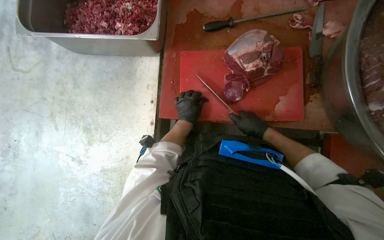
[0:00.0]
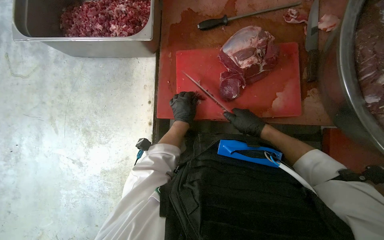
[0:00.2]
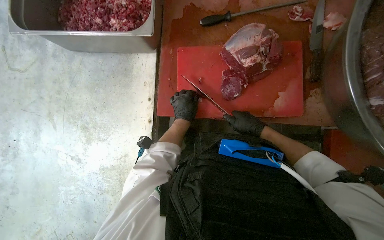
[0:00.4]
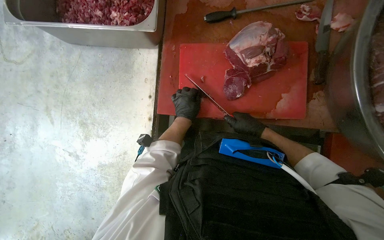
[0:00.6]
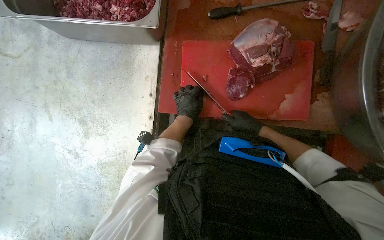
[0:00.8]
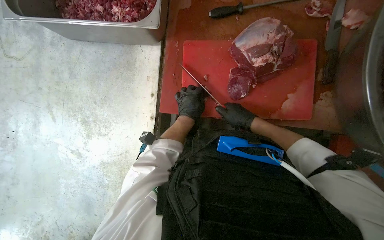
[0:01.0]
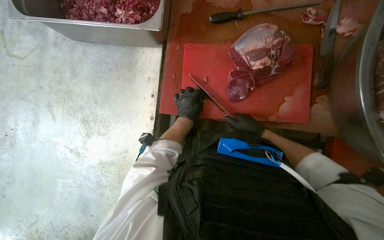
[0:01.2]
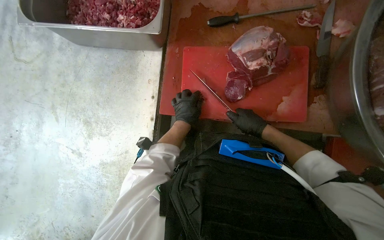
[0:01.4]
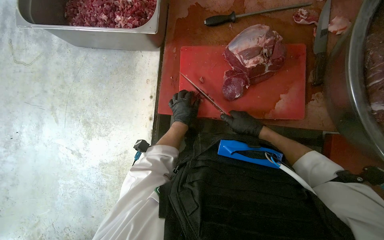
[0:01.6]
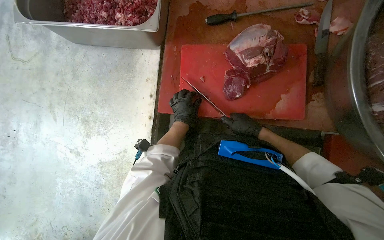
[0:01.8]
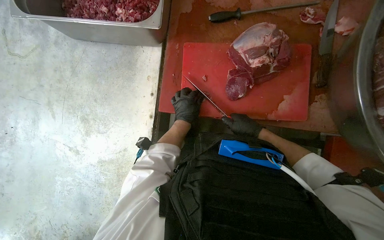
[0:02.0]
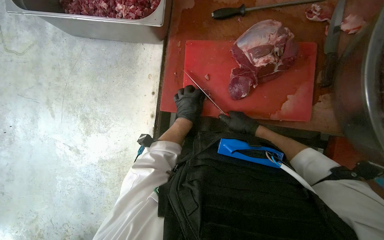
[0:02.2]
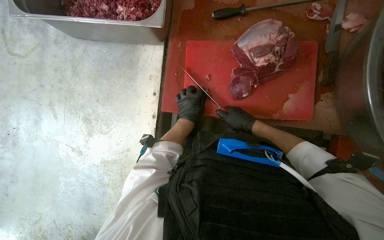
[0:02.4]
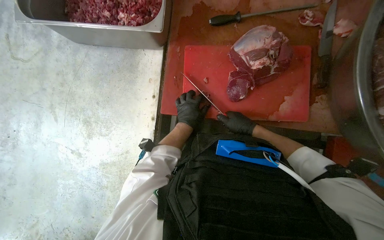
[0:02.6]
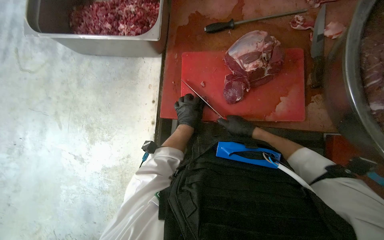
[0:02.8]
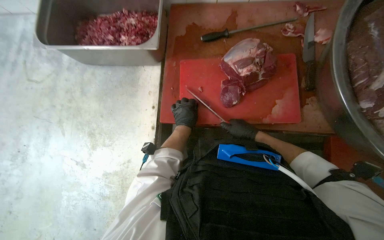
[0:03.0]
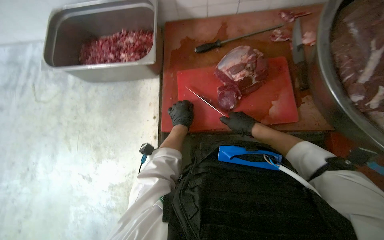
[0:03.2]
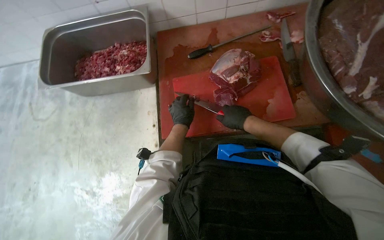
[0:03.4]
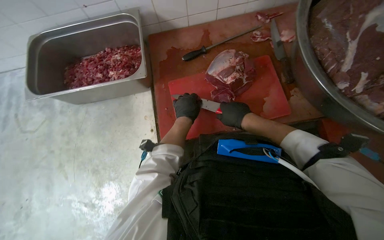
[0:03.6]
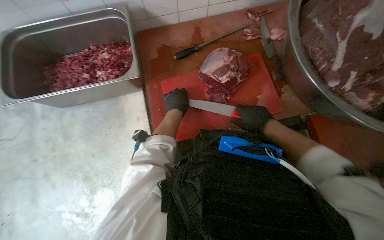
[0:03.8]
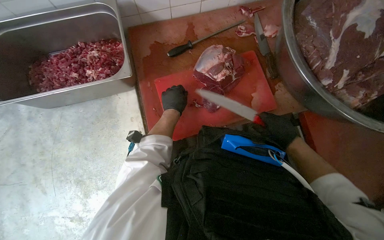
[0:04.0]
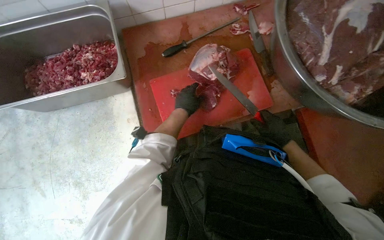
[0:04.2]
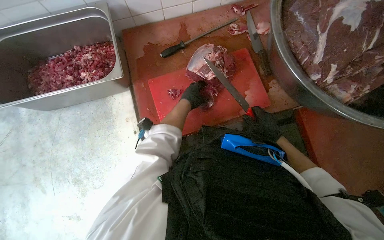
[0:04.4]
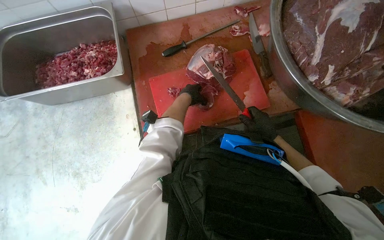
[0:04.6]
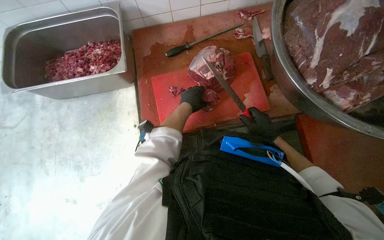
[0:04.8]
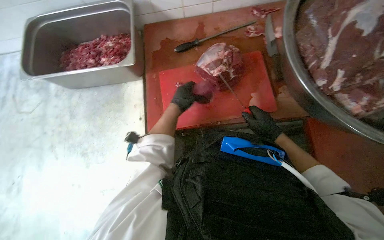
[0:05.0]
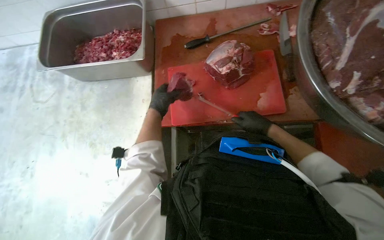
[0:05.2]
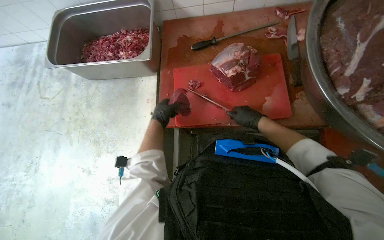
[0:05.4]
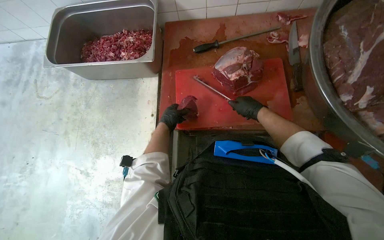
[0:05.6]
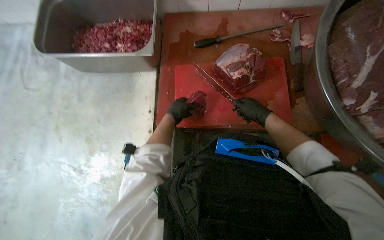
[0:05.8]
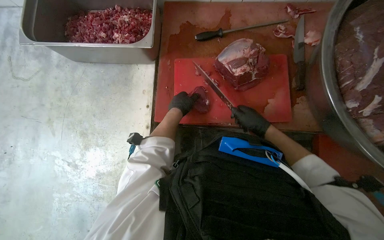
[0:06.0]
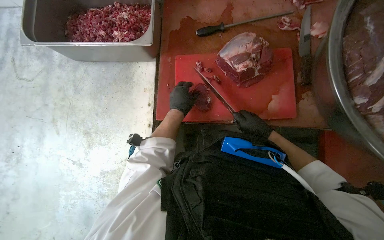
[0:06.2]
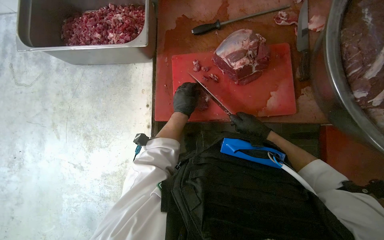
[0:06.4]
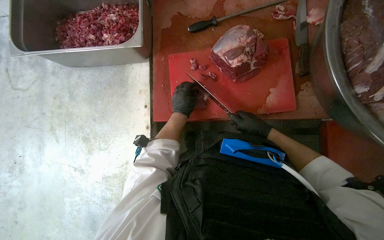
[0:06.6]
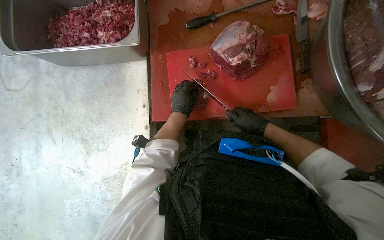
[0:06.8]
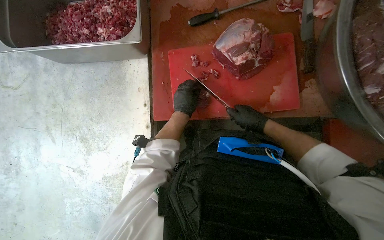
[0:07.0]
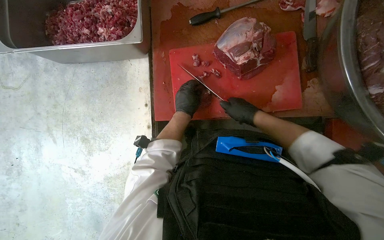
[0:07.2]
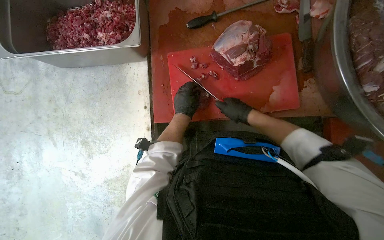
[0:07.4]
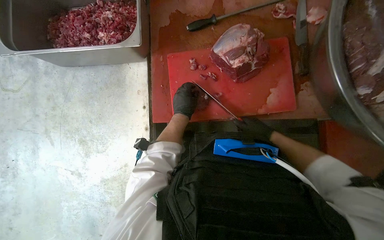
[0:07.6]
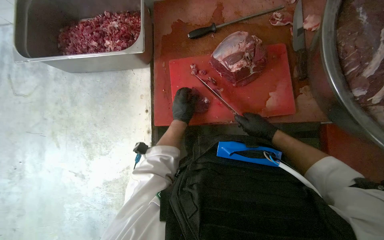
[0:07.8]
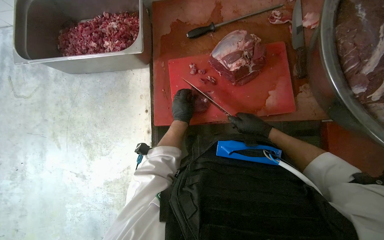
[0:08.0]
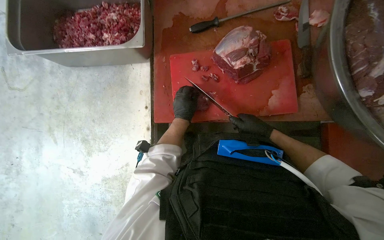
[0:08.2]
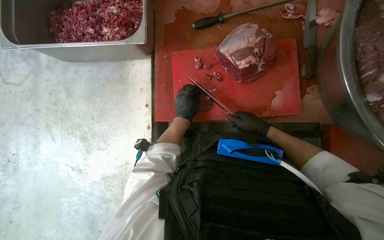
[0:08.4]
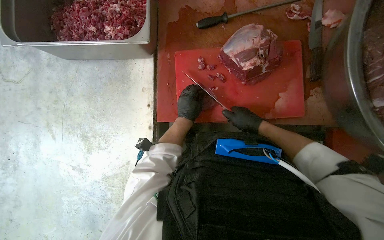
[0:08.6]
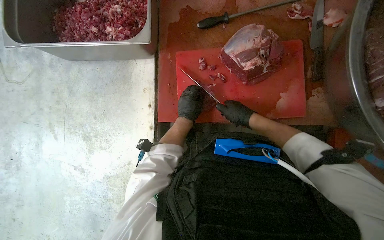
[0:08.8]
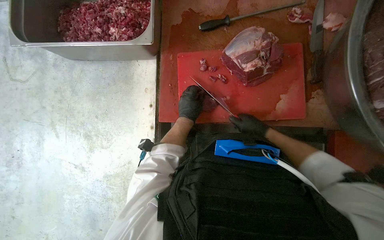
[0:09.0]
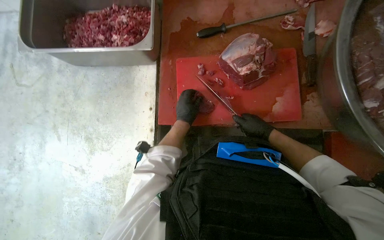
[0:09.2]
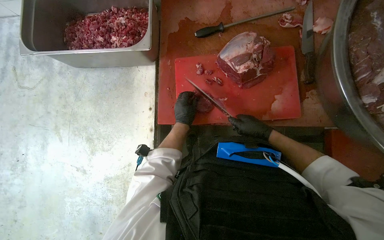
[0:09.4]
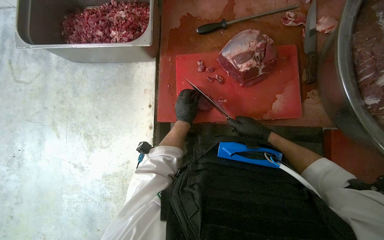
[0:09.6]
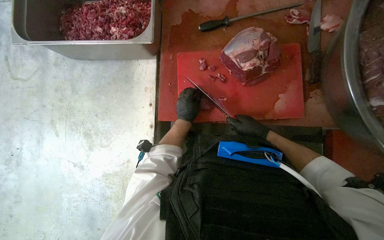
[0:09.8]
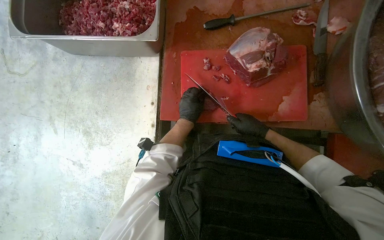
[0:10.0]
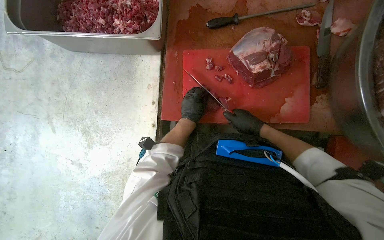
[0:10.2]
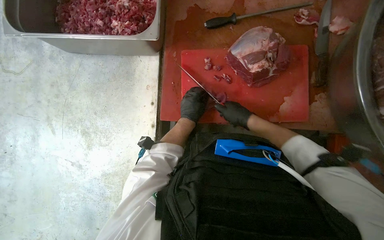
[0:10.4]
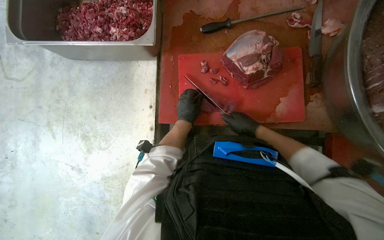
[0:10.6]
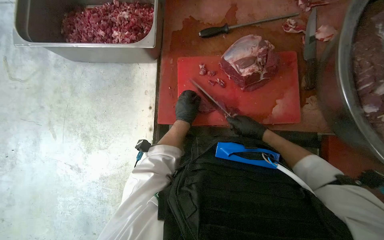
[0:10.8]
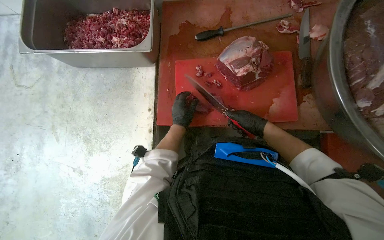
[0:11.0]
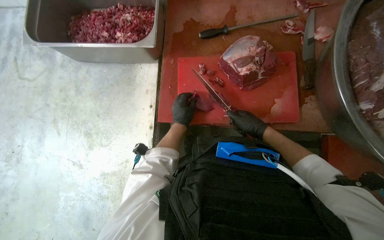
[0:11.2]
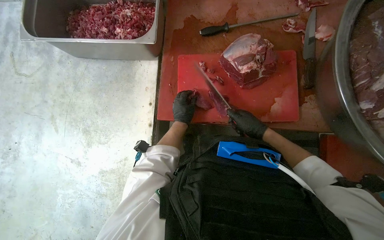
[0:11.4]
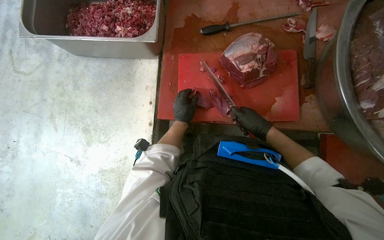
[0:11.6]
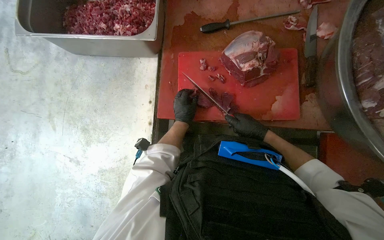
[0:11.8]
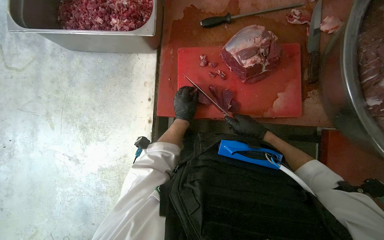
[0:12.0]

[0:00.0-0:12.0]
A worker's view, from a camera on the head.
Job: preparing food.
The whole recording: Cutting meat on board. The worker cuts pieces of meat on a red cutting board with a knife.
0:00.0 to 0:03.0: The hands make small movements and keep their place.
0:03.0 to 0:04.4: The right hand shifts roughly 10 cm nearer to the camera. The left hand travels up the picture by some 15 cm.
0:06.0 to 0:07.6: The right hand shifts roughly 10 cm farther from the camera.
0:09.0 to 0:10.4: The hands work in one place, with small movements.

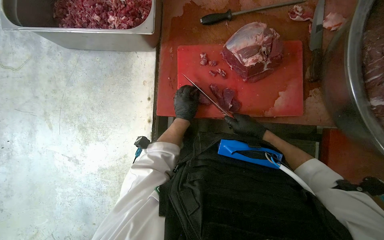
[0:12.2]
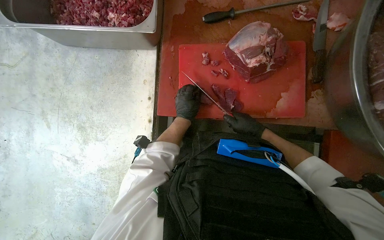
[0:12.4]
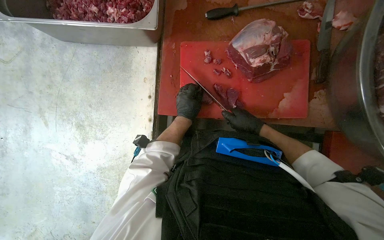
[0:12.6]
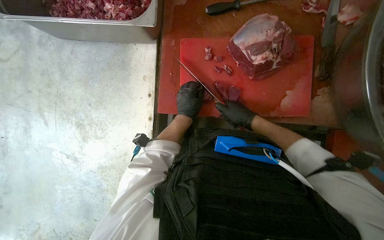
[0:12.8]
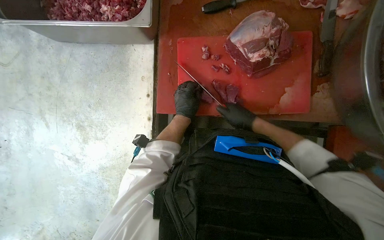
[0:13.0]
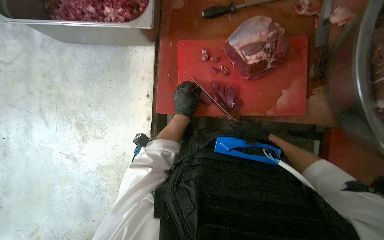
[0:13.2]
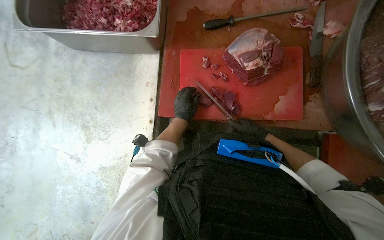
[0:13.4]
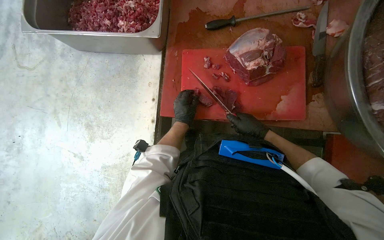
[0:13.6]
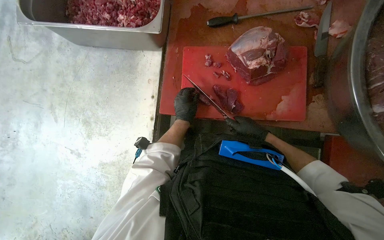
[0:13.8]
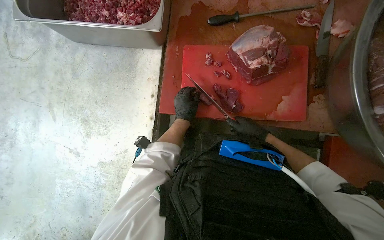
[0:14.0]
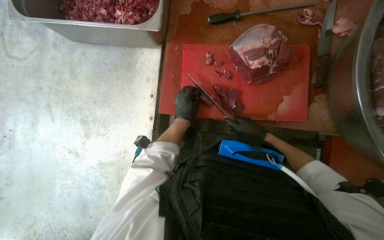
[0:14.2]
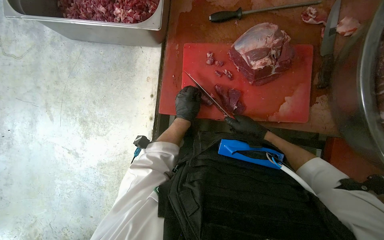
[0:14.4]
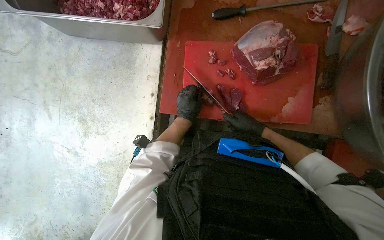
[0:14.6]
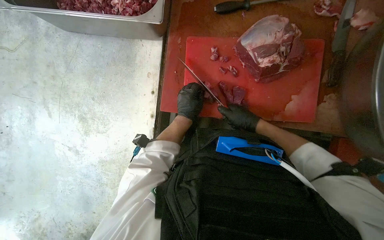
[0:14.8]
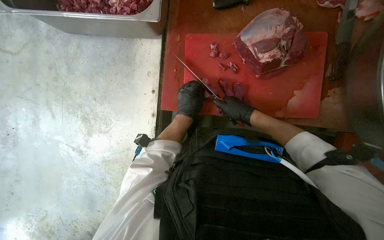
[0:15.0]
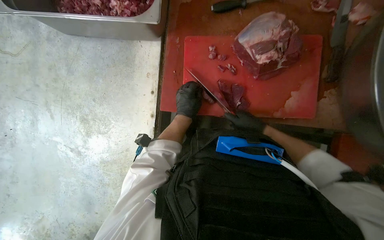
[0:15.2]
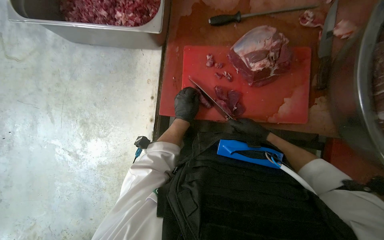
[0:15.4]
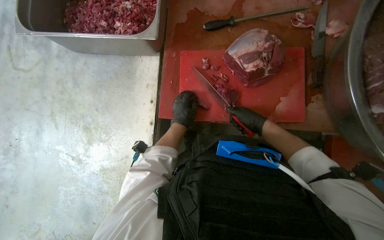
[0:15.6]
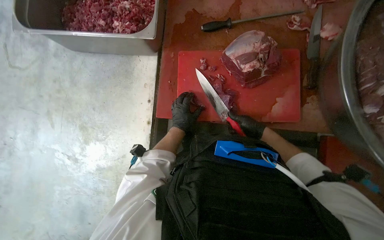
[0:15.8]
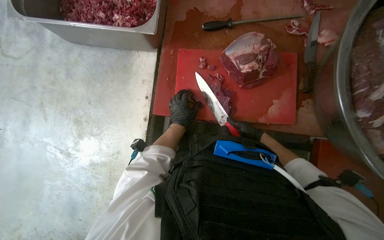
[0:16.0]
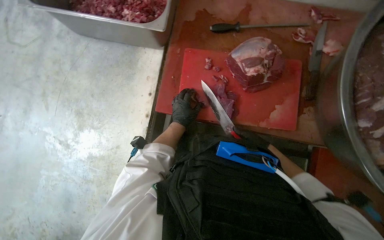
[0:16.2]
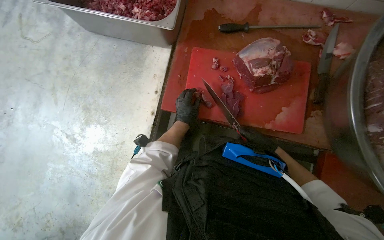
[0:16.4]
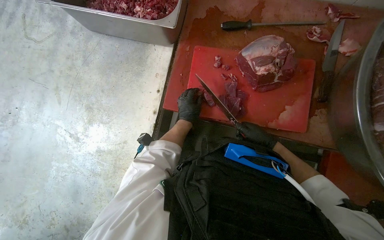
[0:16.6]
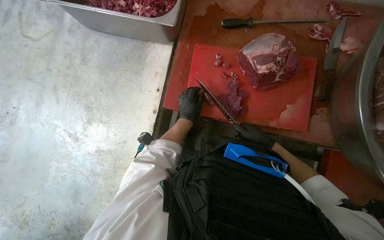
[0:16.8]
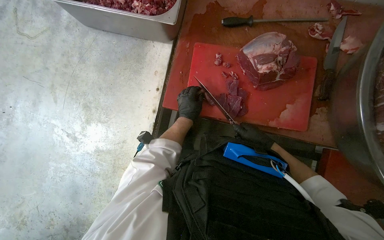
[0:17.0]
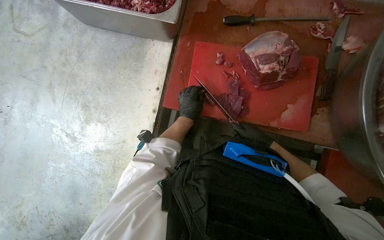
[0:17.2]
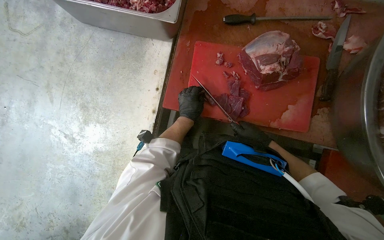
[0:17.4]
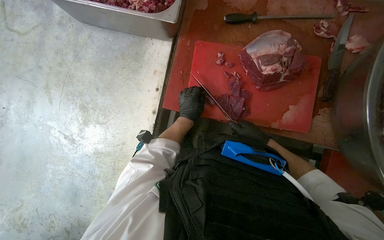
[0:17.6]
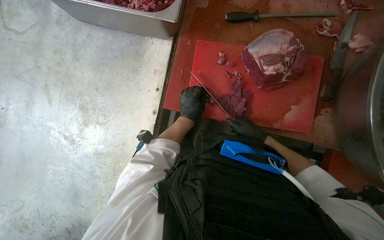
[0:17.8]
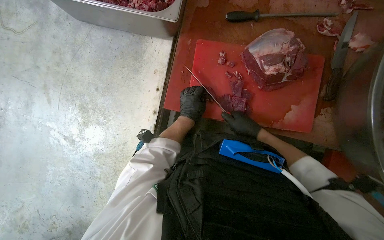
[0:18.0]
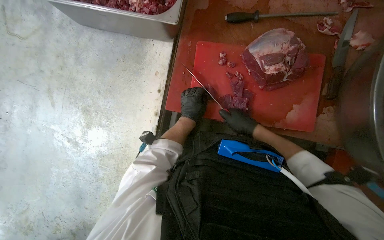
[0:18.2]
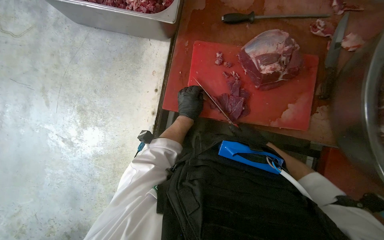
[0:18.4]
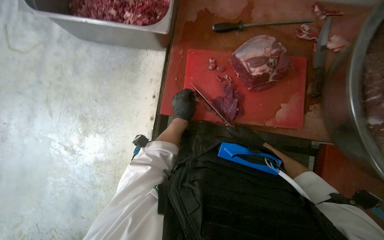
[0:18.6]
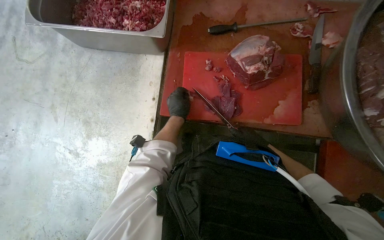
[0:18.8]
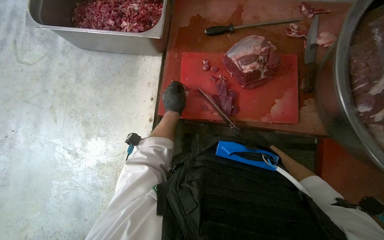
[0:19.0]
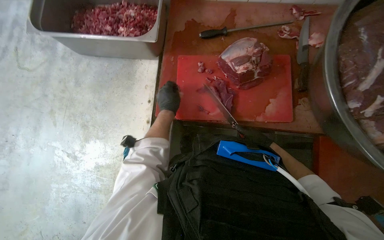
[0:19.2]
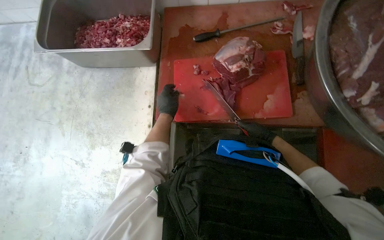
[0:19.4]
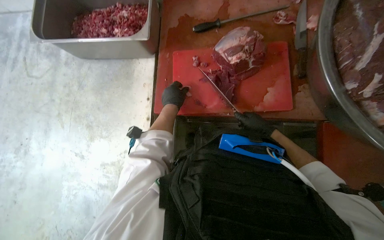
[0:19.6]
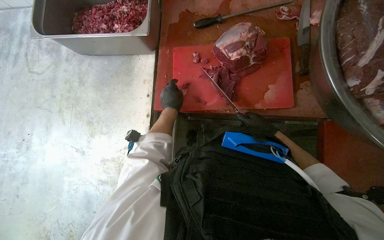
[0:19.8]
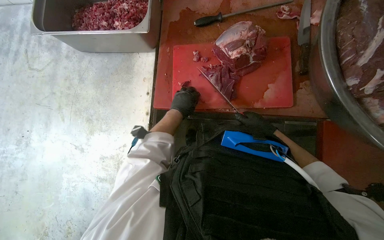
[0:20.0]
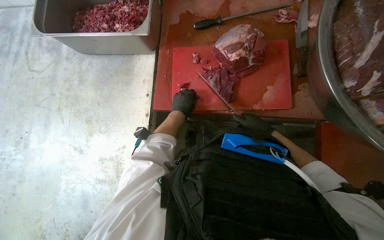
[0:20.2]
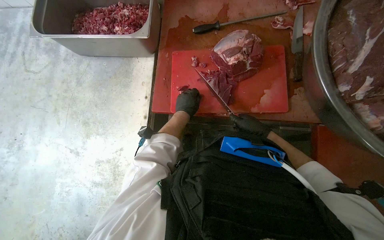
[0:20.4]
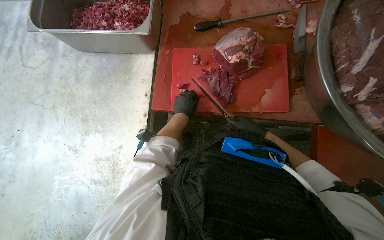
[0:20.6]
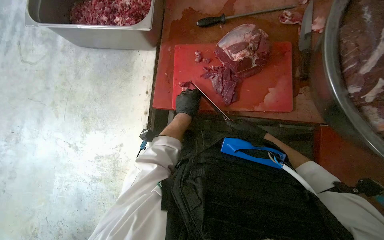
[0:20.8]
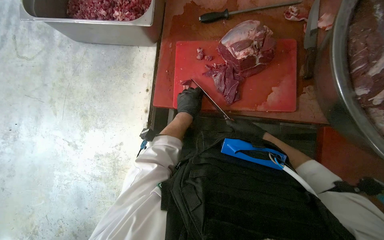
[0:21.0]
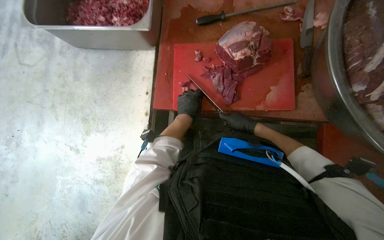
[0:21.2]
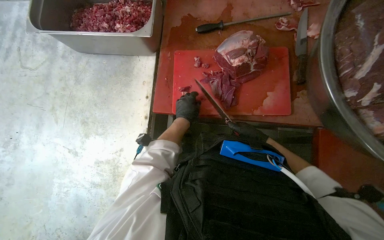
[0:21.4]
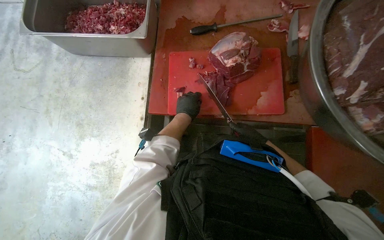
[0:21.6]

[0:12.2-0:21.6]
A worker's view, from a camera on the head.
Job: preparing food.
The whole recording: Cutting meat on board. The worker cuts pieces of meat on a red cutting board with a knife.
0:12.2 to 0:13.8: The hands are busy where they are.
0:15.4 to 0:17.0: The hands work in one place, with small movements.
